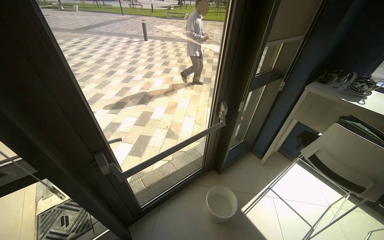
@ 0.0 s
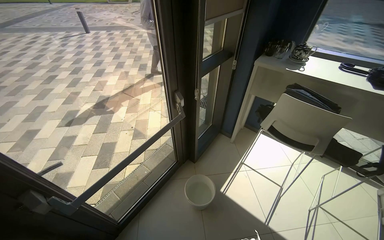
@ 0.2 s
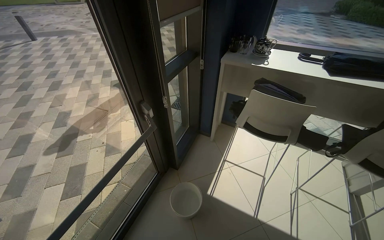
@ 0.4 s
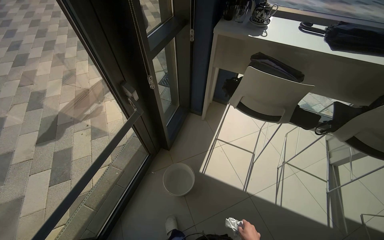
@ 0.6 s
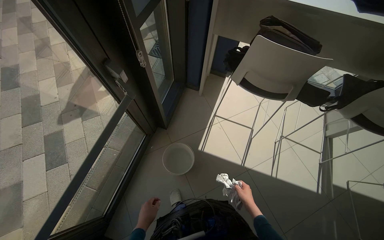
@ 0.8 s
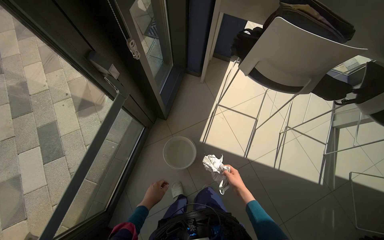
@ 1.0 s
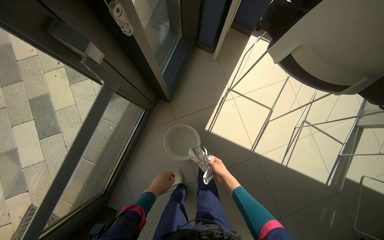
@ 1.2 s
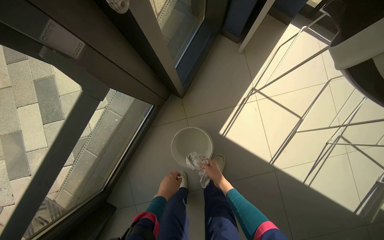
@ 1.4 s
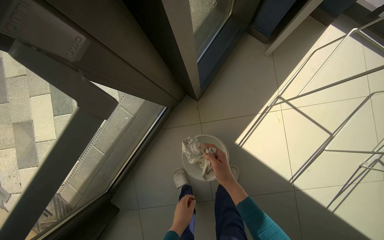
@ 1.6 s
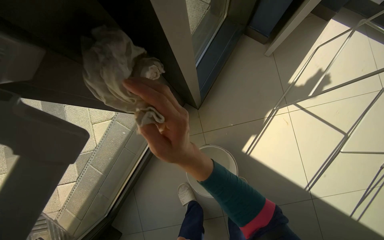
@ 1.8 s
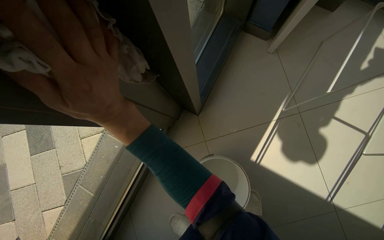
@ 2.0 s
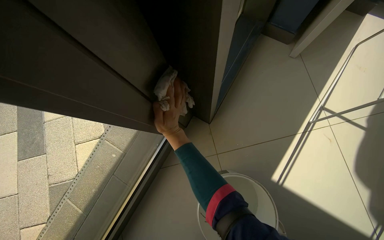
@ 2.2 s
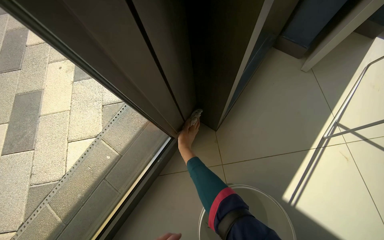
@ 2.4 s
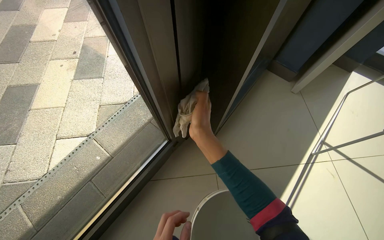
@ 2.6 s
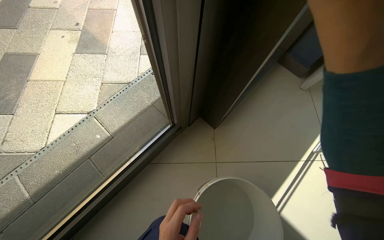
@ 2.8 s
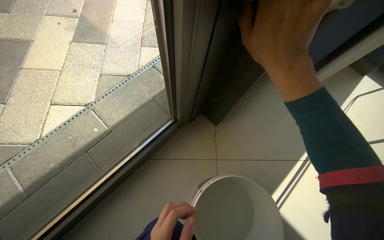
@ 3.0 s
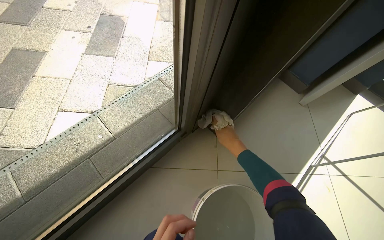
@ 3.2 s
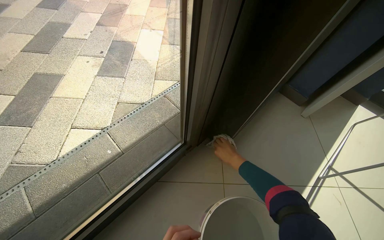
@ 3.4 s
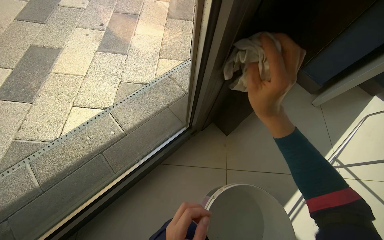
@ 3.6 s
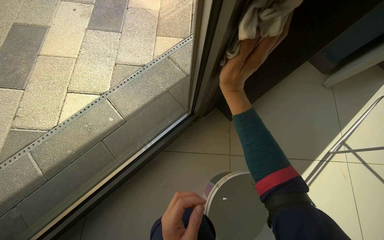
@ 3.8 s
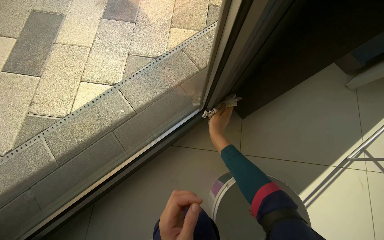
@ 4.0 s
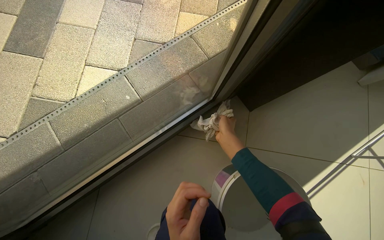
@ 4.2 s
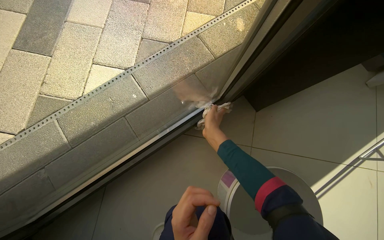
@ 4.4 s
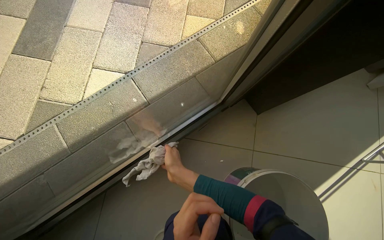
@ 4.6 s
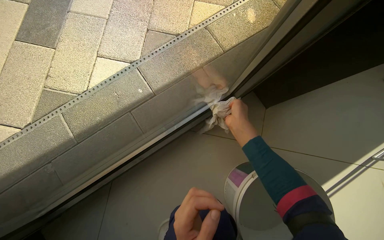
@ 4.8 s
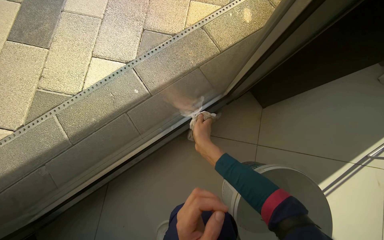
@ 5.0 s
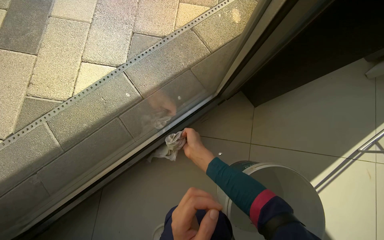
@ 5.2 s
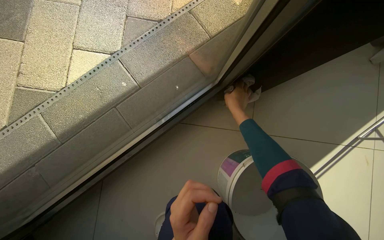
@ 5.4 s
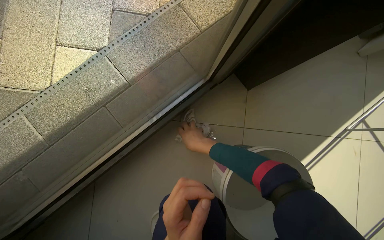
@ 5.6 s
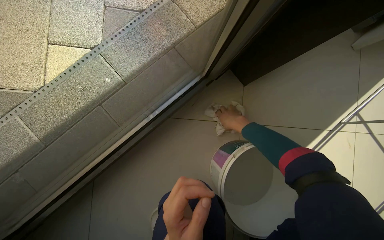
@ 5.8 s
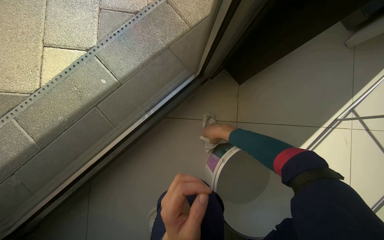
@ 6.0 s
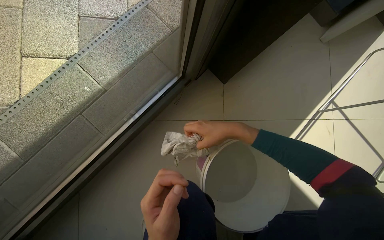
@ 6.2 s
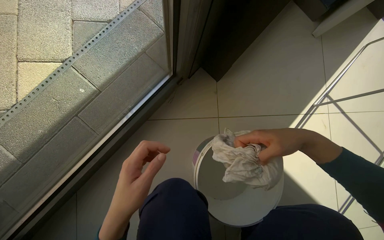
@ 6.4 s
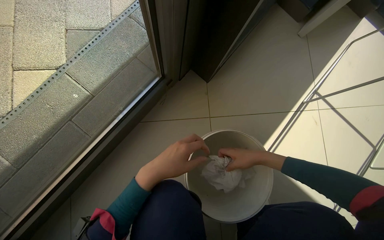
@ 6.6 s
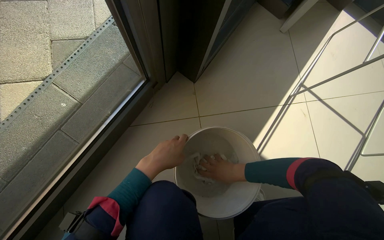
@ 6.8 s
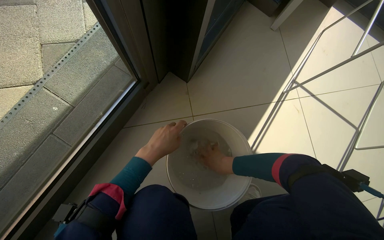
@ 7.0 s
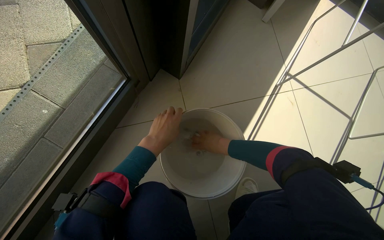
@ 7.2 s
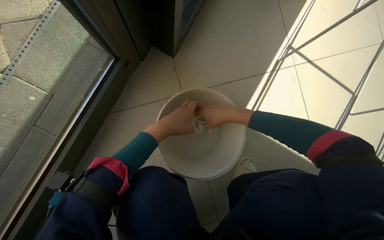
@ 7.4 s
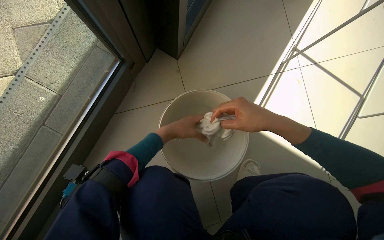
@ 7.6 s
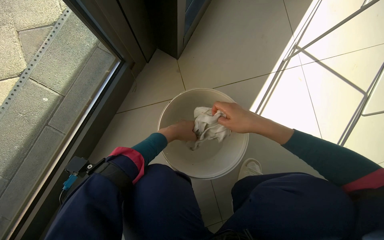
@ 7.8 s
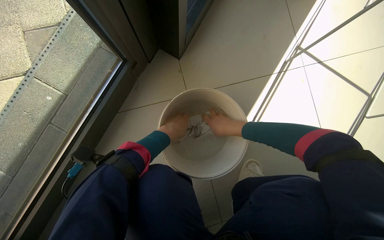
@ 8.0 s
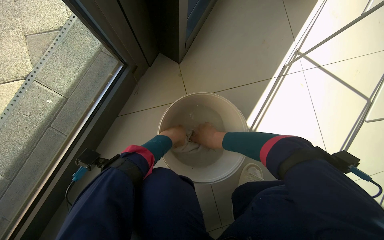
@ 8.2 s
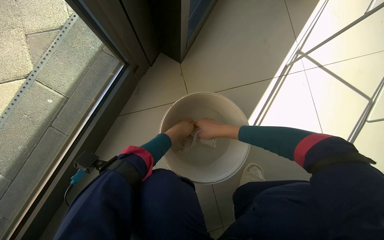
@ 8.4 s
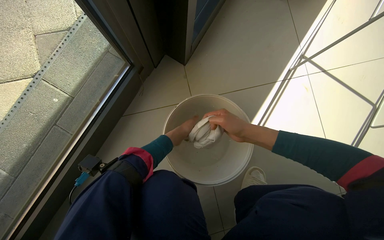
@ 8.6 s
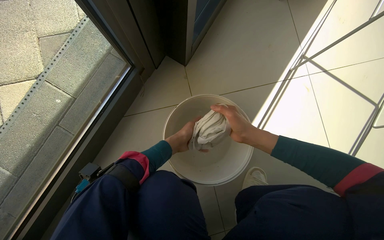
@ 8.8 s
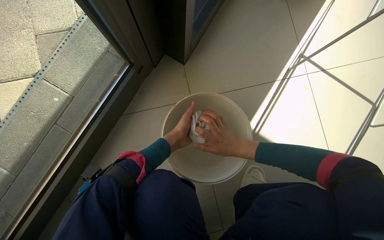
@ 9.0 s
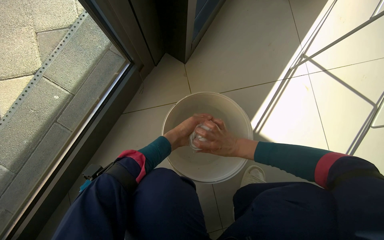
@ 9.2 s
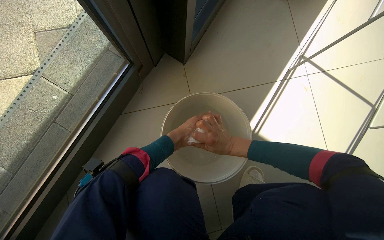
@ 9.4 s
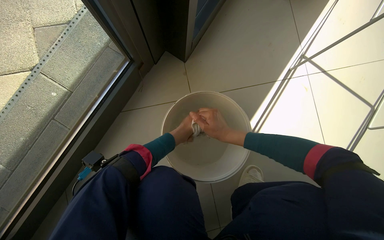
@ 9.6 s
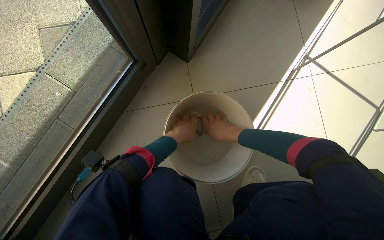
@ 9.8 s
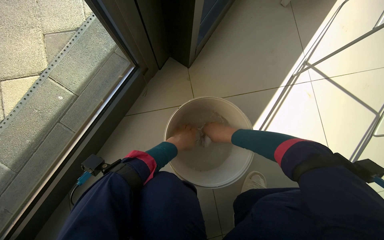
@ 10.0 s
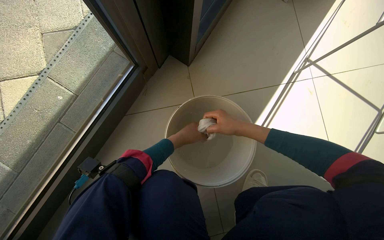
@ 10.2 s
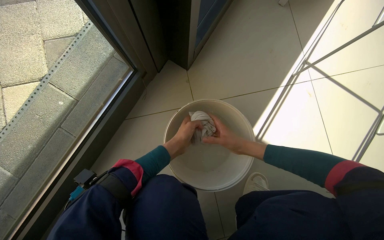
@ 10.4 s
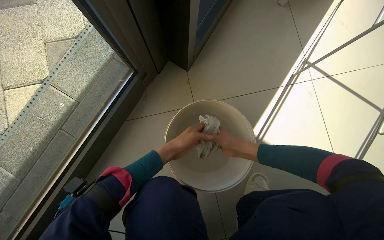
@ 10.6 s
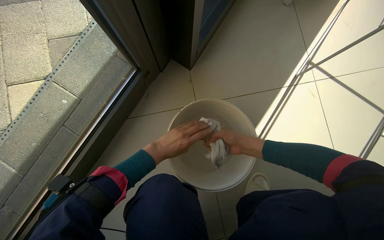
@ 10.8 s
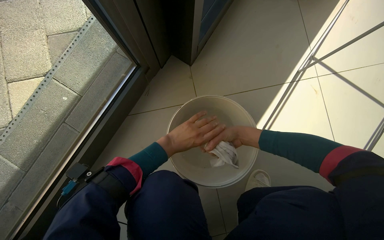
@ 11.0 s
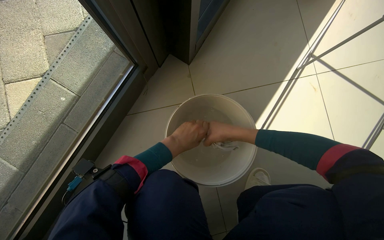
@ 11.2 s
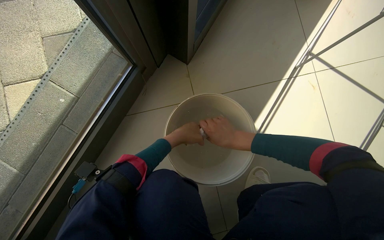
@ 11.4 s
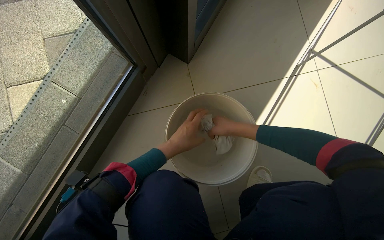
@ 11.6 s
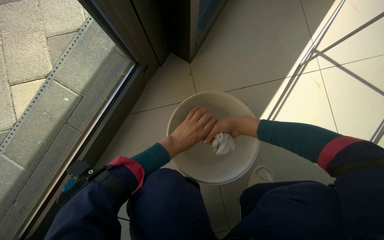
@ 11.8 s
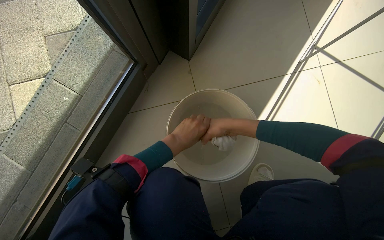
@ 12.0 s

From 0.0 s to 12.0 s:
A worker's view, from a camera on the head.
Job: cleaning windows.
The whole recording: Cleaning window area. The worker picks up a spray bottle, adjusts the window blinds, sprays the window frames, and wipes them with a cloth.
From 0.0 s to 1.6 s: The camera travels about 1 m. The camera sweeps to the right, by approximately 15 degrees. The view tips downward by about 50 degrees.
From 1.6 s to 3.0 s: The head travels approximately 50 cm. The view tilts some 20 degrees upward.
From 4.4 s to 6.0 s: The right hand moves up and down the picture over about 20 cm, changing direction 4 times.
From 6.0 s to 7.6 s: The right hand goes nearer and farther, some 25 cm each way, reversing 2 times.
From 7.6 s to 9.0 s: The right hand shifts about 10 cm farther from the camera and down the picture.
From 10.4 s to 12.0 s: The hands stay close to where they were, moving slightly.

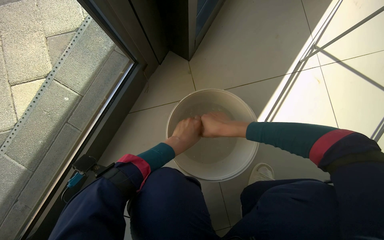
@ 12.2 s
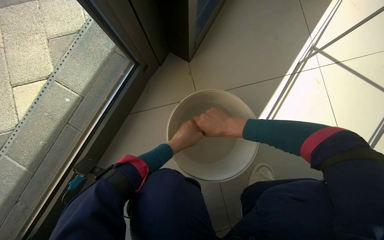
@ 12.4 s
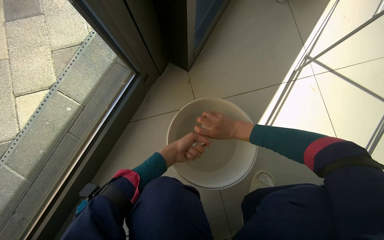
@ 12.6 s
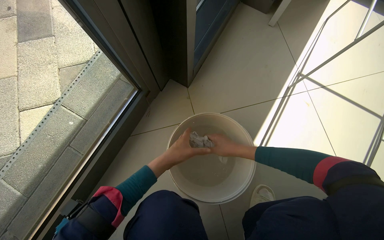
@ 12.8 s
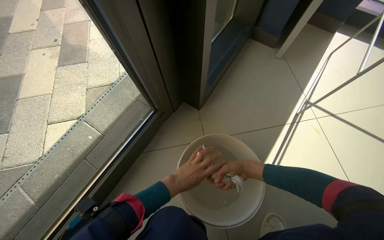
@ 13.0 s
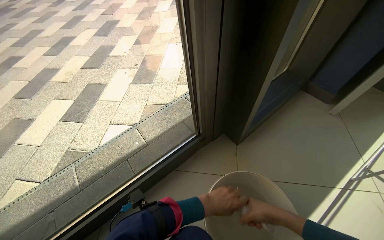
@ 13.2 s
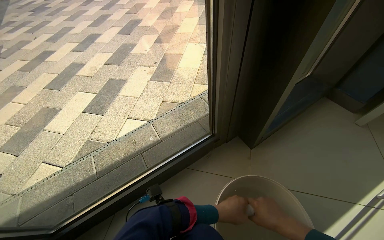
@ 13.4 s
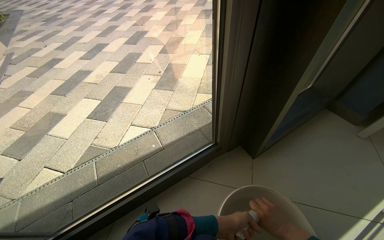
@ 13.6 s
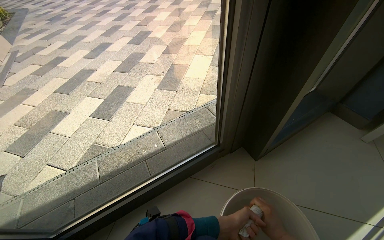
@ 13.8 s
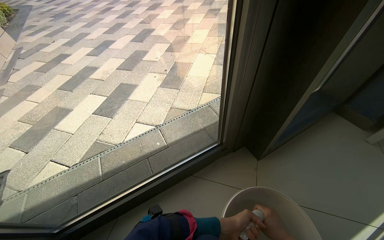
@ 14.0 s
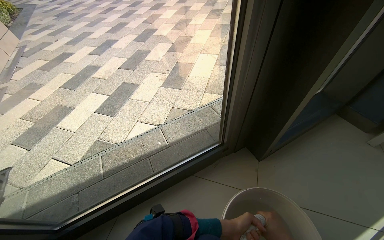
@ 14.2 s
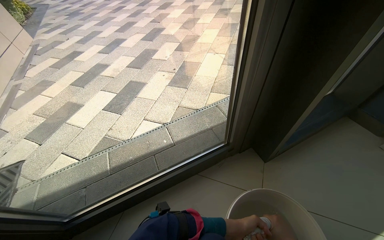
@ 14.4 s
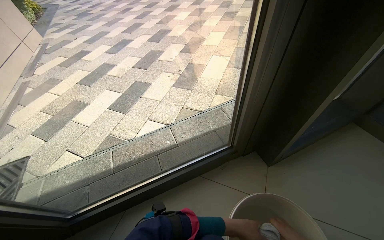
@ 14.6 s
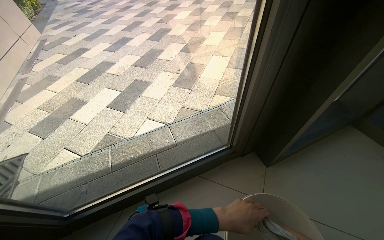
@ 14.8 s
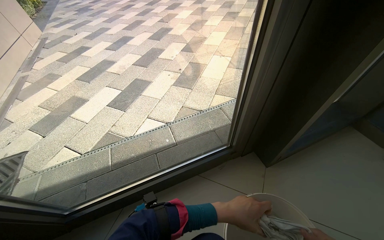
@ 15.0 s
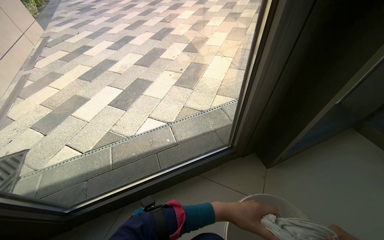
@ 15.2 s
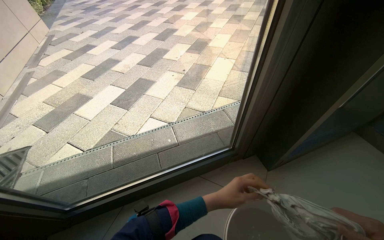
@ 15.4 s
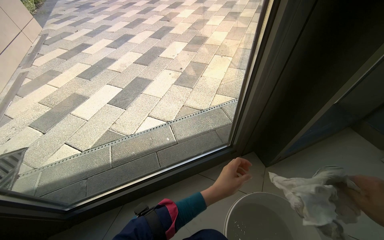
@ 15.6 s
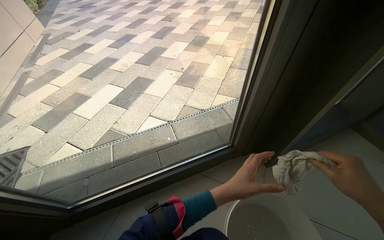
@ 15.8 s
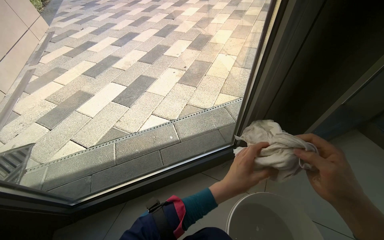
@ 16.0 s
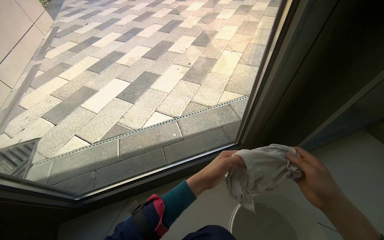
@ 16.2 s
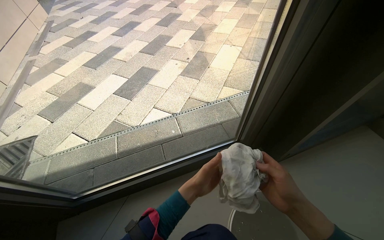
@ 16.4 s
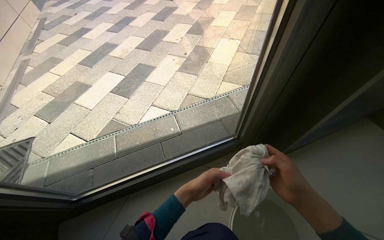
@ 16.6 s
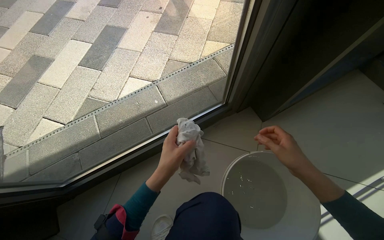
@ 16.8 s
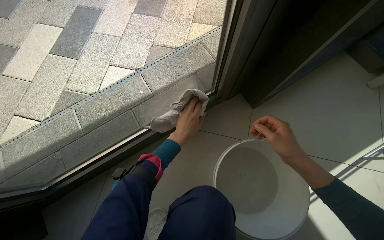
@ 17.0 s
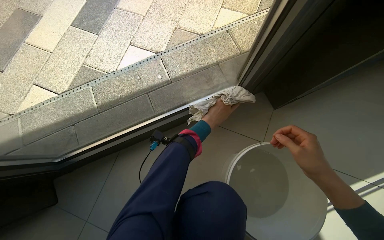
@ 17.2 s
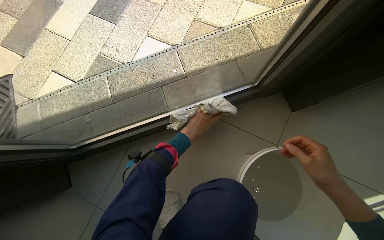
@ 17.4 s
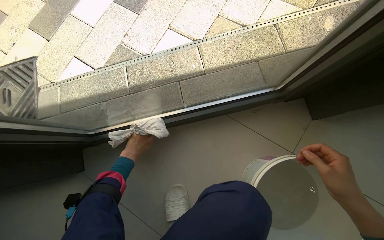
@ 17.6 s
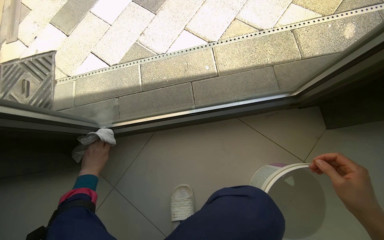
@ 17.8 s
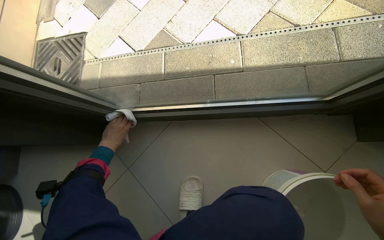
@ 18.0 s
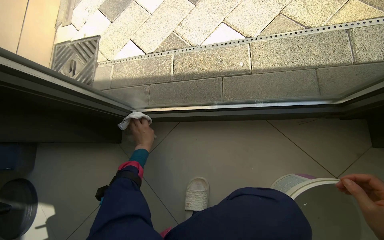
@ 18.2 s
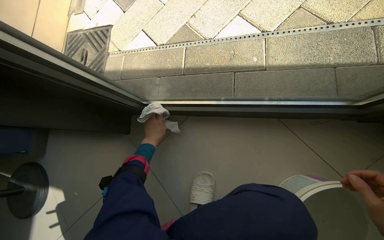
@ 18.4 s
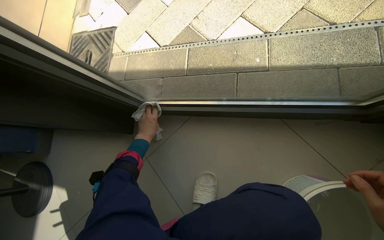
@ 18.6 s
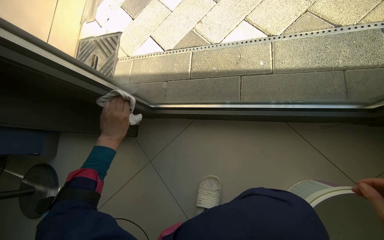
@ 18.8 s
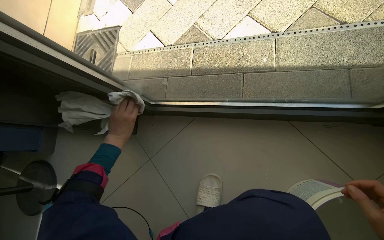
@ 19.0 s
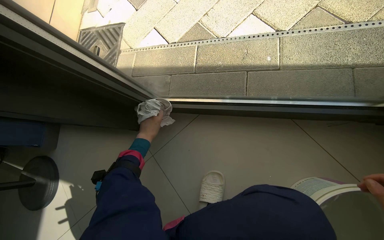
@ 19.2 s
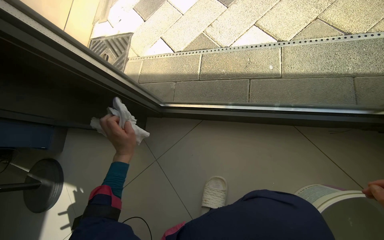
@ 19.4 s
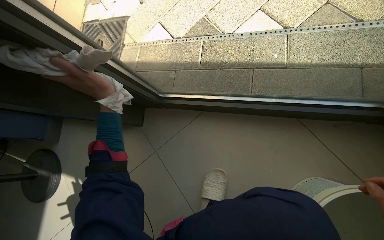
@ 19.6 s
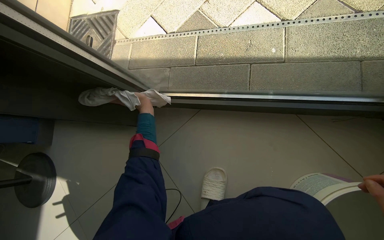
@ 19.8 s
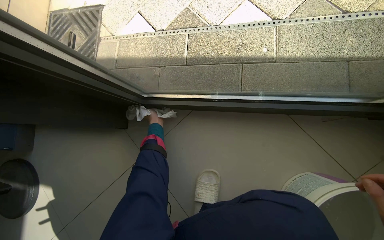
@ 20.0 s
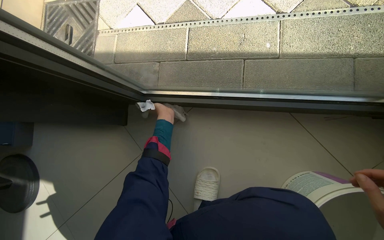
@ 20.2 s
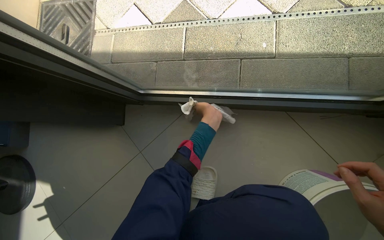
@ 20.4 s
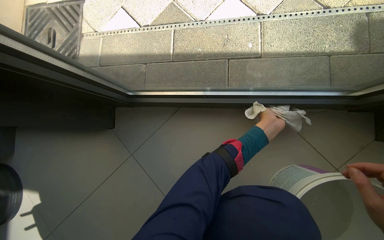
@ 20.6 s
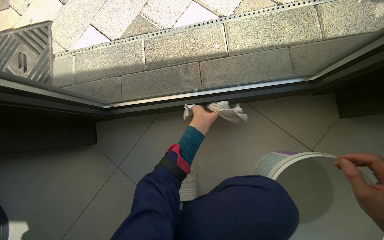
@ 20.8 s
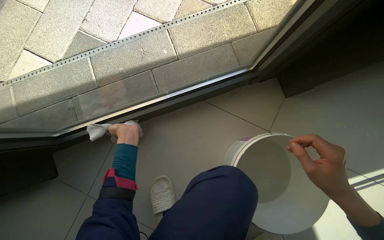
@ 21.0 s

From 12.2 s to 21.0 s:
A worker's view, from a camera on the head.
Job: cleaning windows.
The whole recording: Cleaning window area. The worker picks up a spray bottle, adjusts the window blinds, sprays the window frames, and wipes them with a cloth.
From 12.2 s to 13.6 s: The head rotates approximately 30 degrees to the left. The view tilts about 35 degrees upward.
From 13.6 s to 15.2 s: The left hand travels up the picture by about 10 cm.
From 15.2 s to 16.6 s: The left hand travels to the left by approximately 15 cm.
From 16.6 s to 18.0 s: The camera pitches downward, by some 25 degrees. The left hand travels to the left by about 50 cm.
From 18.0 s to 19.6 s: The left hand goes nearer and farther, roughly 20 cm each way, reversing 2 times.
From 19.6 s to 21.0 s: The head turns to the right by approximately 30 degrees.
